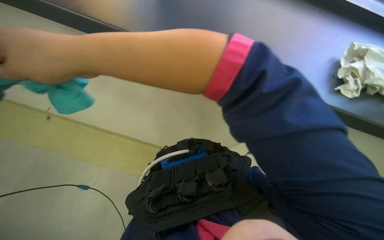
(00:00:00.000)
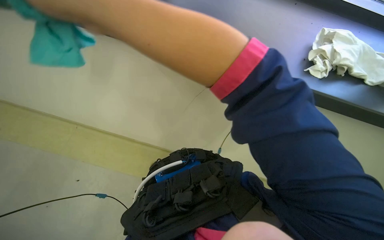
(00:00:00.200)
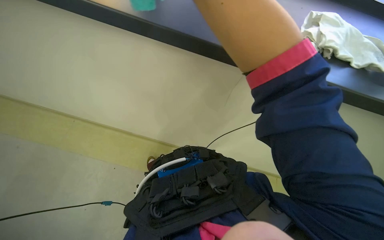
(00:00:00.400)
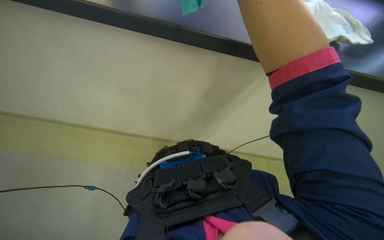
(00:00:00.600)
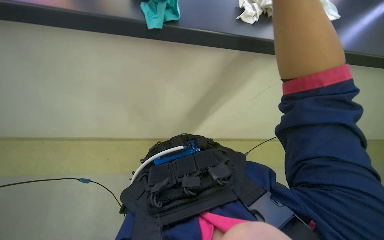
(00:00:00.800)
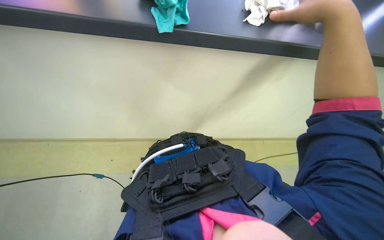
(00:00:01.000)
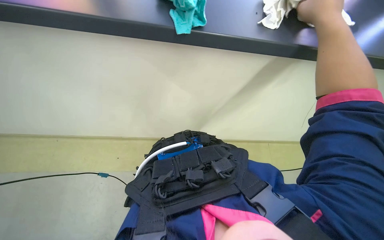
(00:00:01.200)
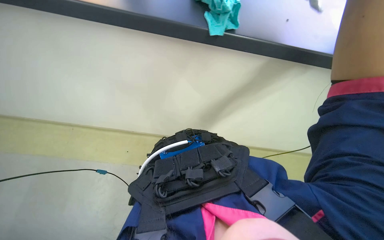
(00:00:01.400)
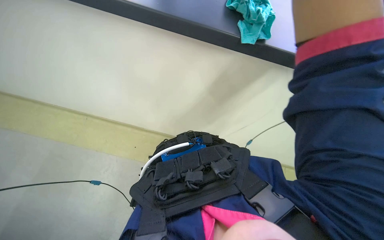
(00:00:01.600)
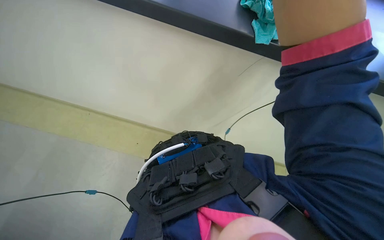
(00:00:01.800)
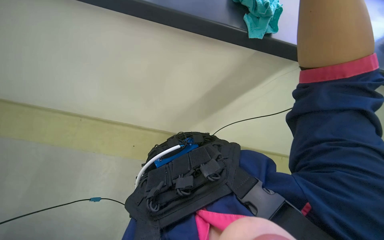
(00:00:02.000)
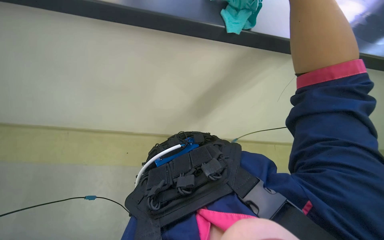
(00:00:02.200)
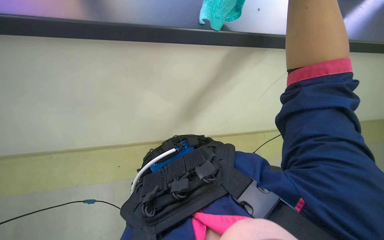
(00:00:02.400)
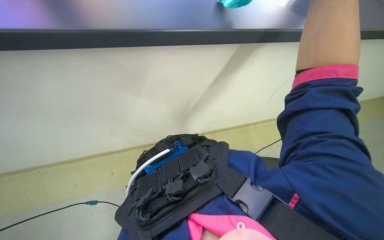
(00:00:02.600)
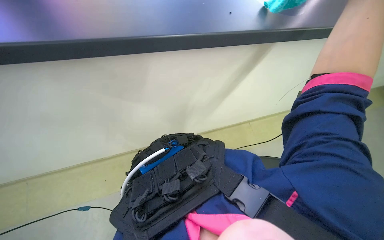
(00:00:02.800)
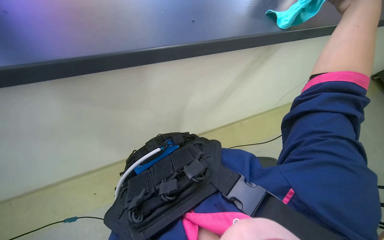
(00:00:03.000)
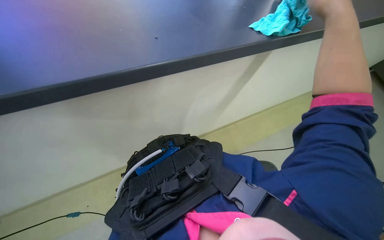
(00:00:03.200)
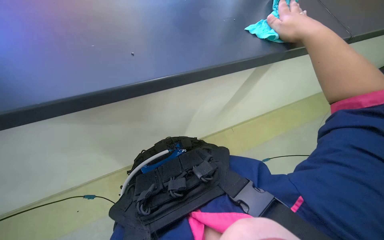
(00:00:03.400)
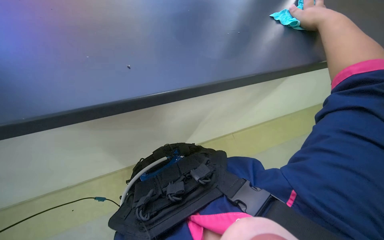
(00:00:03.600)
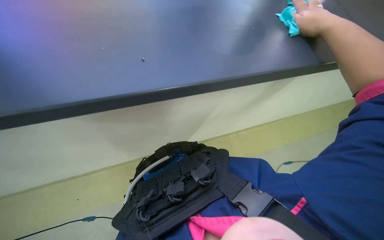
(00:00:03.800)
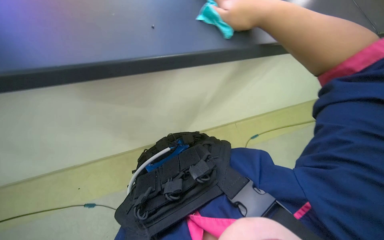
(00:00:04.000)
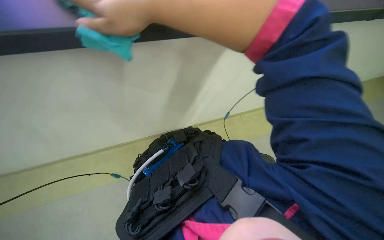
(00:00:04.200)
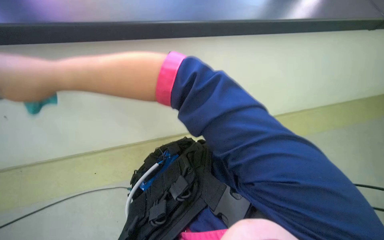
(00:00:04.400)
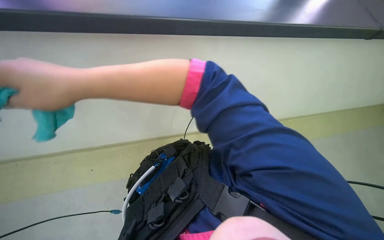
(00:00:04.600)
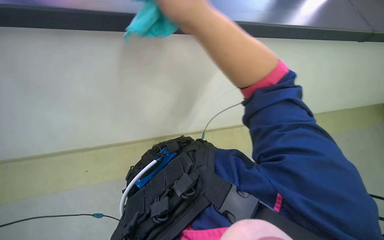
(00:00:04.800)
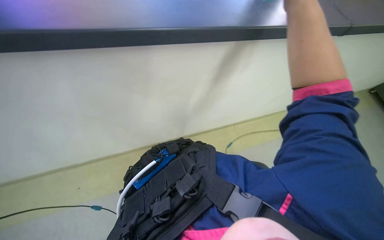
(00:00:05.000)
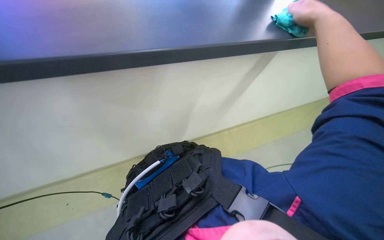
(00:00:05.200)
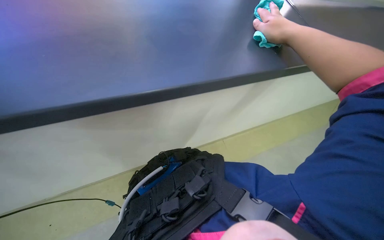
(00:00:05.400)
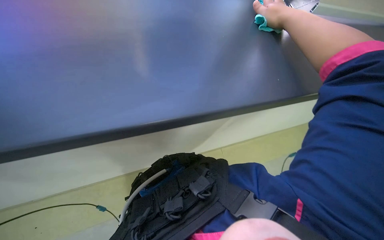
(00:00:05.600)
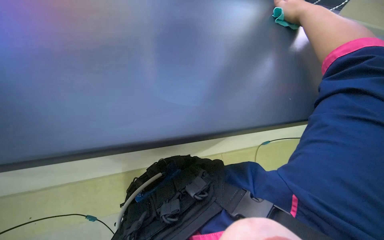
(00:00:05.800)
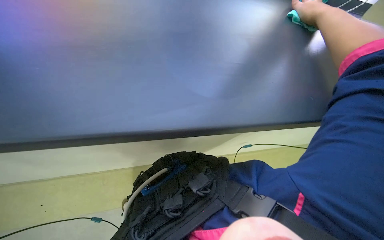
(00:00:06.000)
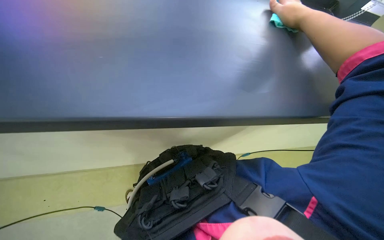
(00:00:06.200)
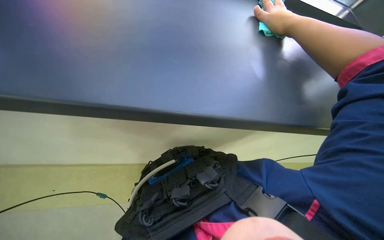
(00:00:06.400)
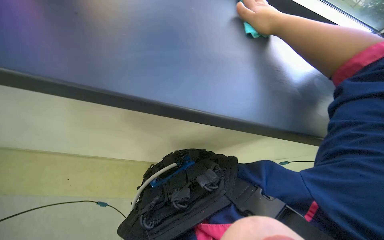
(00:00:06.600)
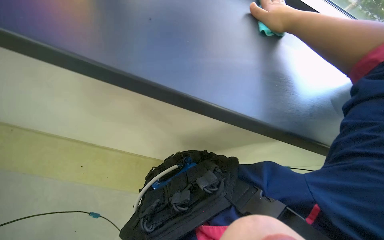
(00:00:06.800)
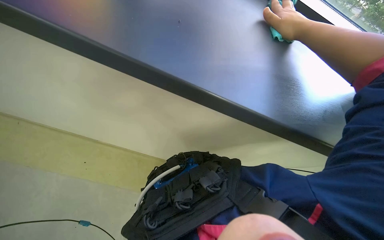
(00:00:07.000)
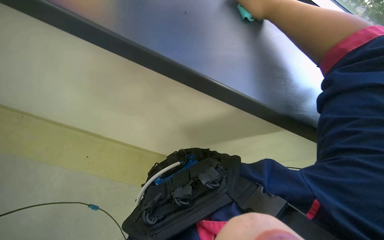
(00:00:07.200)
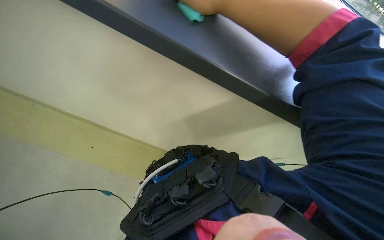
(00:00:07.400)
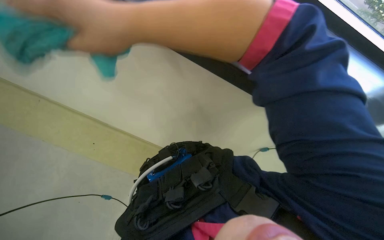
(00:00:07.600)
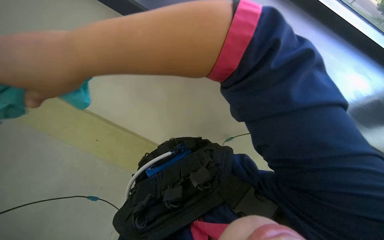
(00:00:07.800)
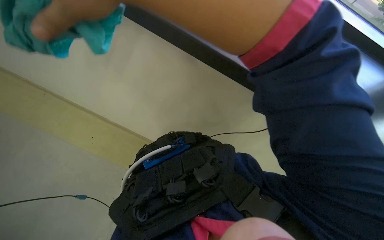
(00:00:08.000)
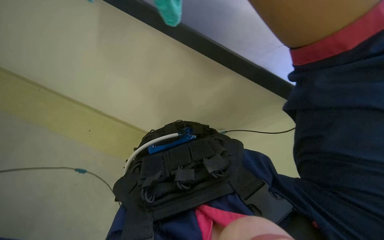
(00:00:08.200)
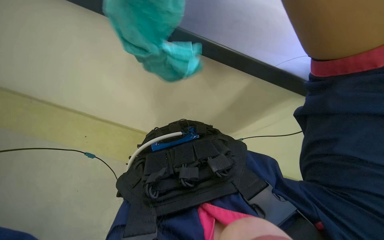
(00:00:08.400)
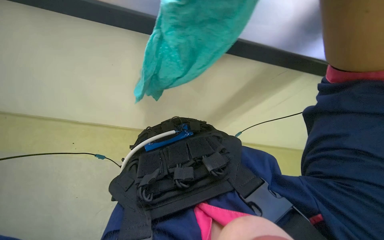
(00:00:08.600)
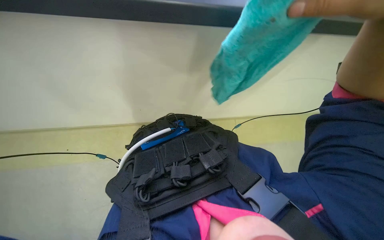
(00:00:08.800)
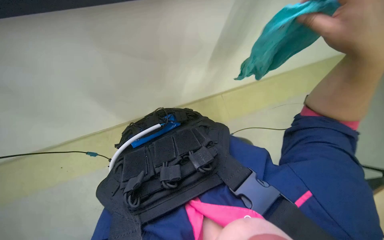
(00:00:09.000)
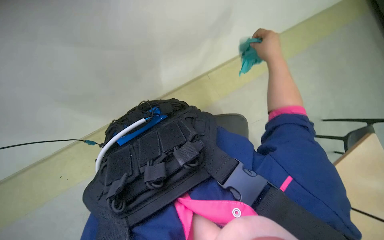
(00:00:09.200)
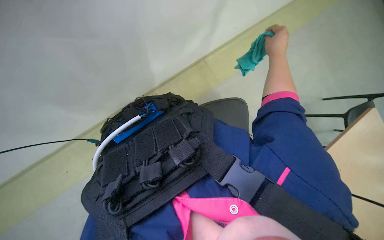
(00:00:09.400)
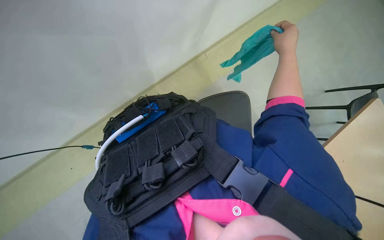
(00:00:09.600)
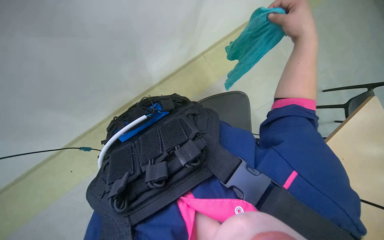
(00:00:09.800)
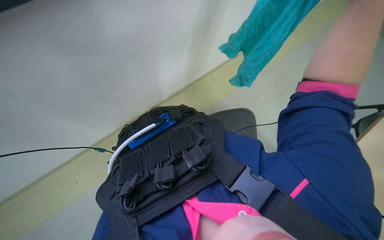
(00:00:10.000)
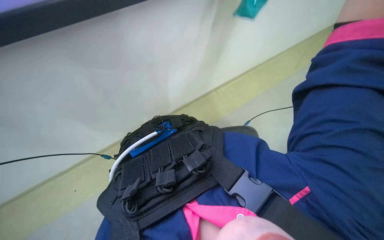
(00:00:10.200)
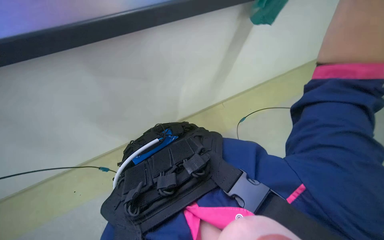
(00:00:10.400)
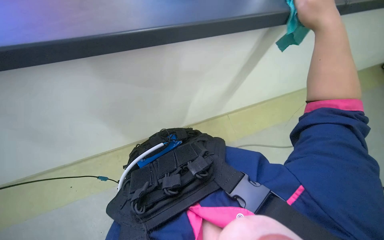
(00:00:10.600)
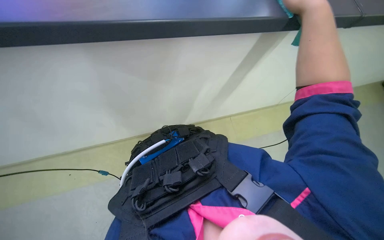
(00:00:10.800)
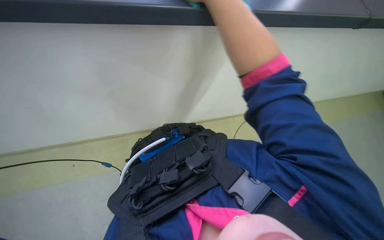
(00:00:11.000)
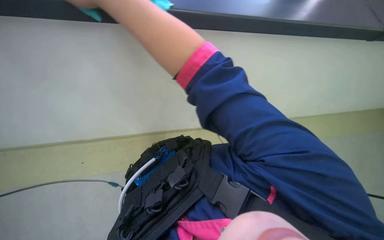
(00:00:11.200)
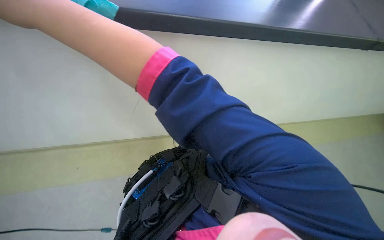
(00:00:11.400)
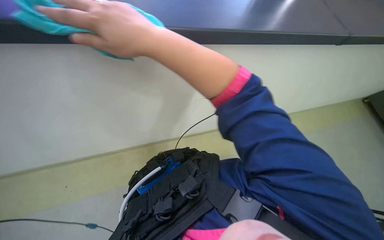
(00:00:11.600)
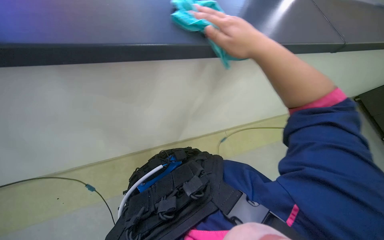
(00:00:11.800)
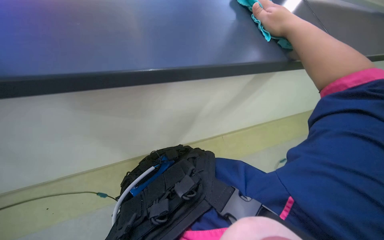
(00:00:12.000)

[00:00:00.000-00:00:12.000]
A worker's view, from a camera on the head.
Job: cleaning windows.
The whole recording: Wiping window frame. The worker wipes the window frame with a cloth.
00:00:01.600 to 00:00:03.000: The wearer looks some 20 degrees further to the right.
00:00:04.400 to 00:00:06.000: The wearer looks some 15 degrees further upward.
00:00:07.600 to 00:00:09.000: The view tilts some 15 degrees downward.

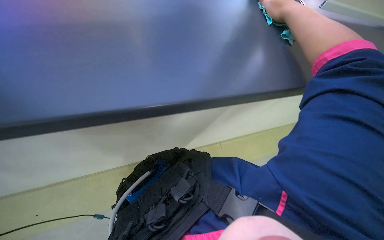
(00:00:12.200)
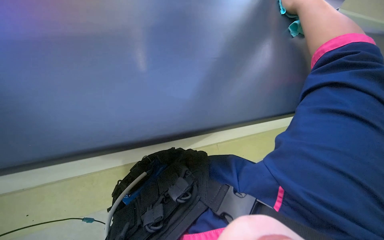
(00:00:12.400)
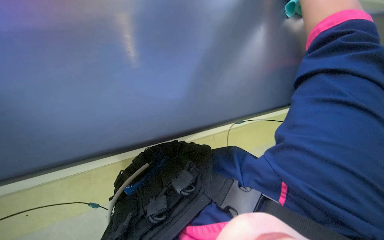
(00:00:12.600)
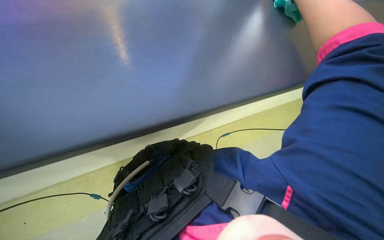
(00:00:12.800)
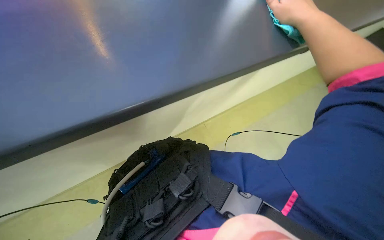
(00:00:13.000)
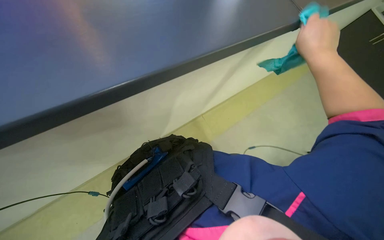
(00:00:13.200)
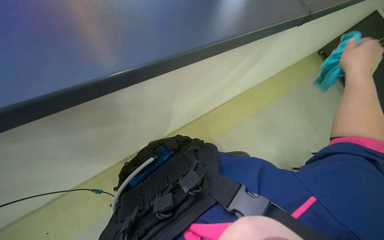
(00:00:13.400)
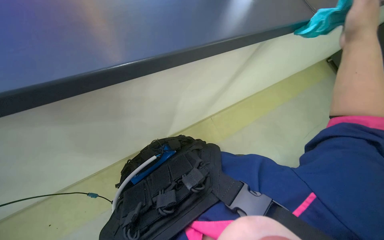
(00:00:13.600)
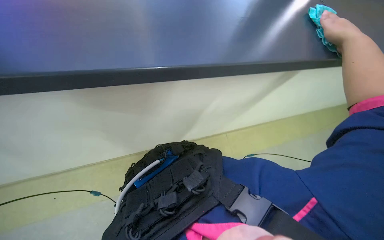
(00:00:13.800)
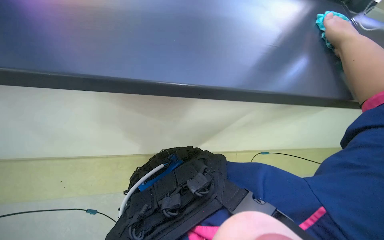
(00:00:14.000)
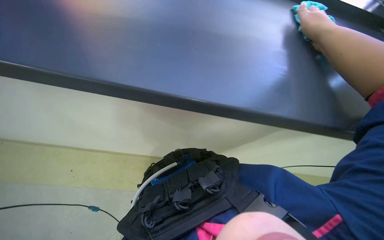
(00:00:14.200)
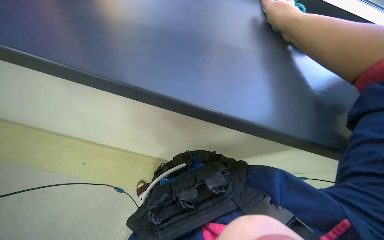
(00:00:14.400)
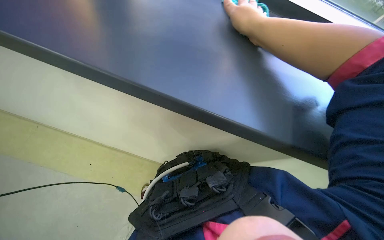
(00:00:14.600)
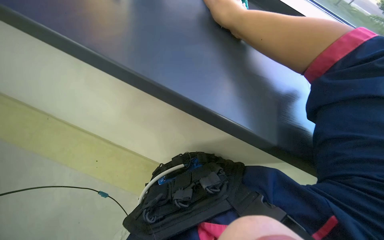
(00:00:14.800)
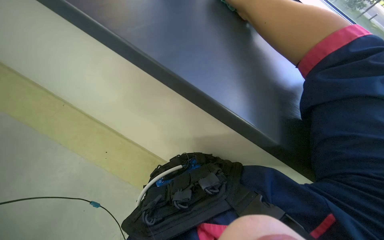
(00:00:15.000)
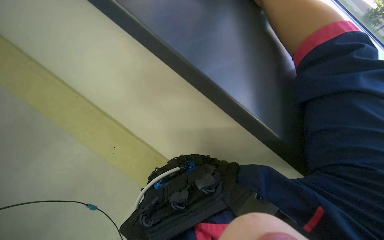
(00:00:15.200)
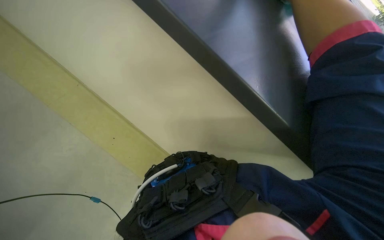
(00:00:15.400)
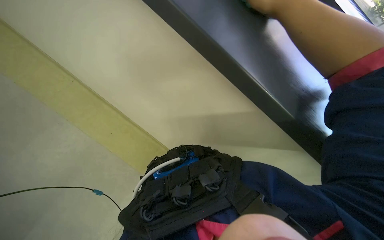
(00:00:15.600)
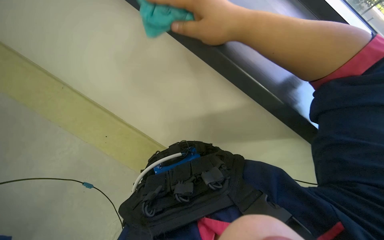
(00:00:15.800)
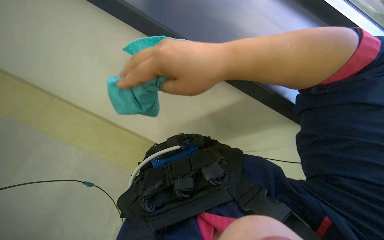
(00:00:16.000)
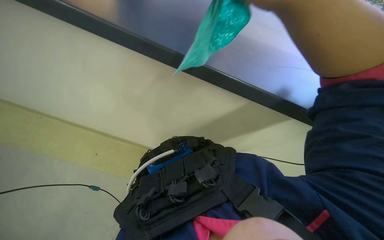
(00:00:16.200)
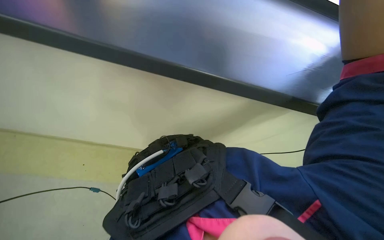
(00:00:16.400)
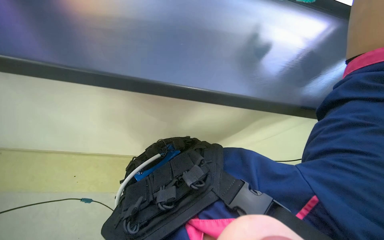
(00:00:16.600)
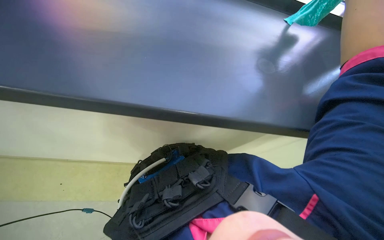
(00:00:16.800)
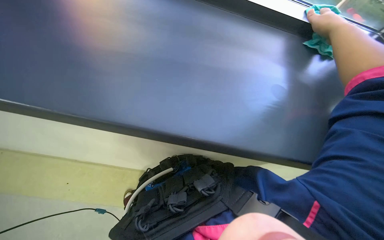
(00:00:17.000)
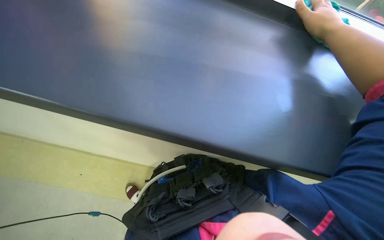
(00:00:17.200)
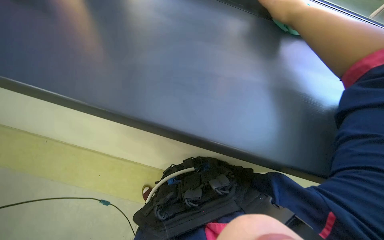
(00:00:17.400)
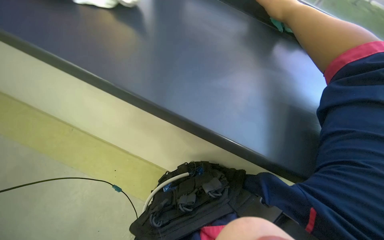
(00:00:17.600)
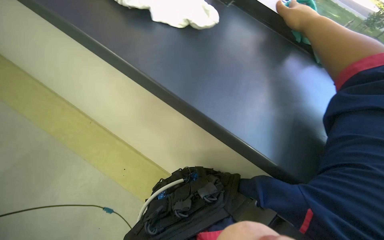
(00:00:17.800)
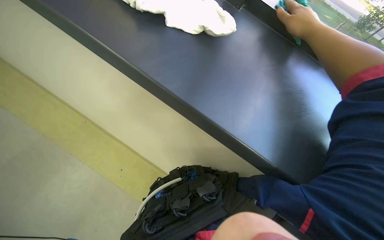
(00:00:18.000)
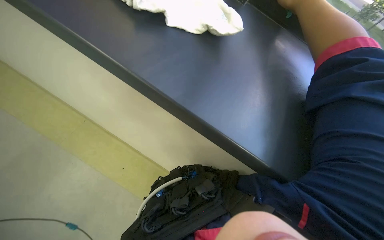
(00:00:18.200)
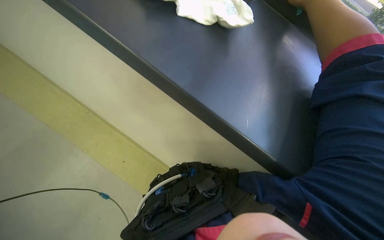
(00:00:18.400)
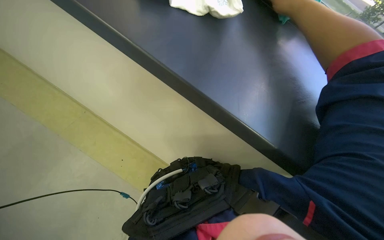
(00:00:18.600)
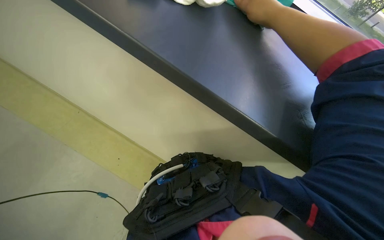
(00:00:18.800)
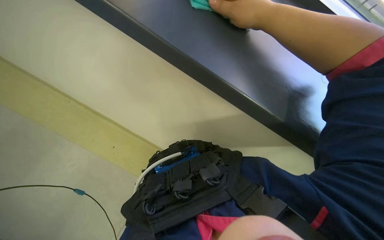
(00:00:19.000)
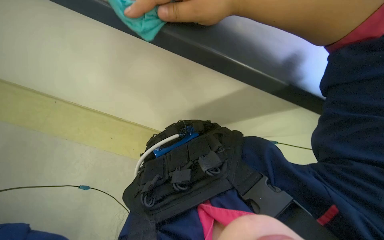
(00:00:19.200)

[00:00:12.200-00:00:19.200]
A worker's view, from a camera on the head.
Job: cleaning windows.
The whole recording: Wiping window frame. The worker wipes the window frame with a cloth.
00:00:16.400 to 00:00:17.800: The view tips upward by roughly 20 degrees.
00:00:17.800 to 00:00:19.200: The view tips downward by some 25 degrees.
